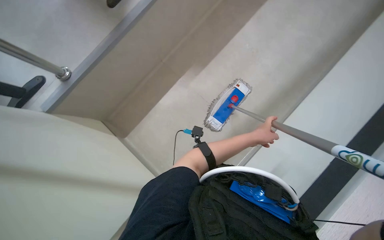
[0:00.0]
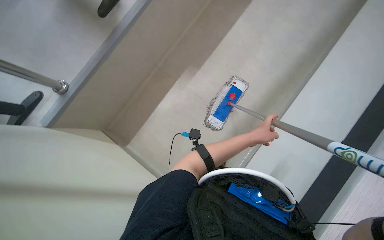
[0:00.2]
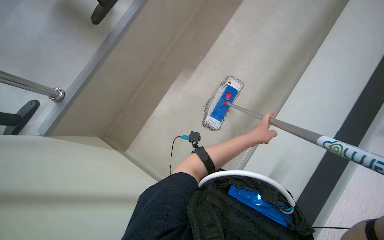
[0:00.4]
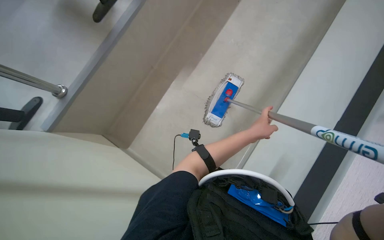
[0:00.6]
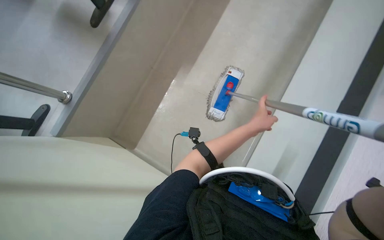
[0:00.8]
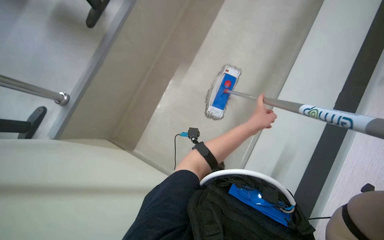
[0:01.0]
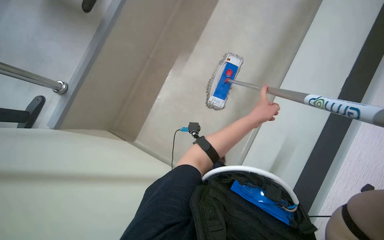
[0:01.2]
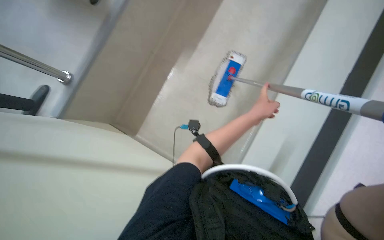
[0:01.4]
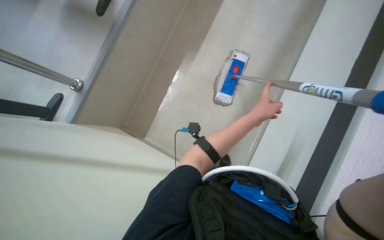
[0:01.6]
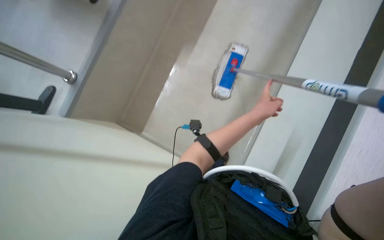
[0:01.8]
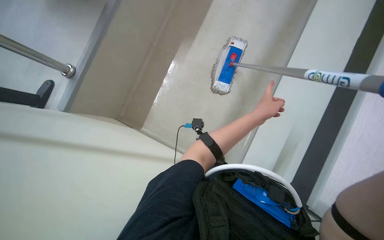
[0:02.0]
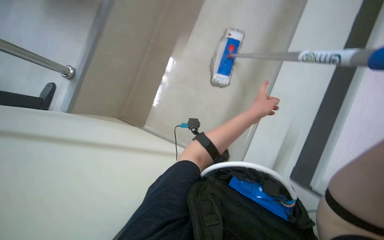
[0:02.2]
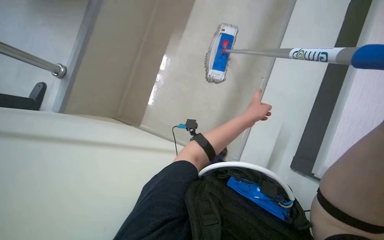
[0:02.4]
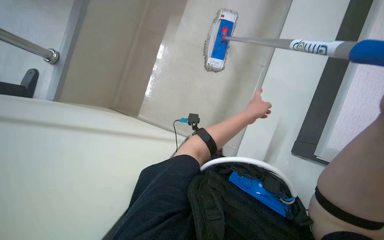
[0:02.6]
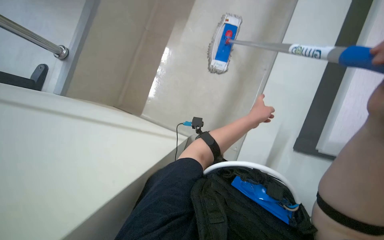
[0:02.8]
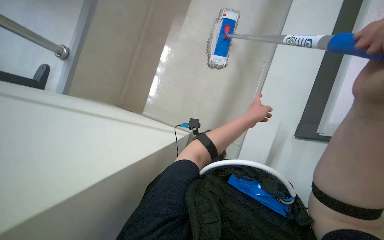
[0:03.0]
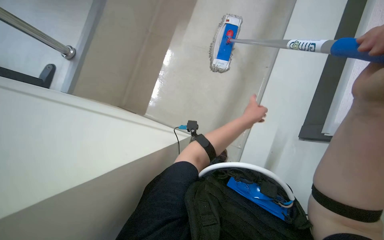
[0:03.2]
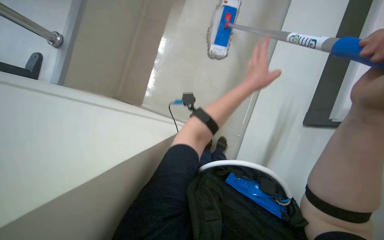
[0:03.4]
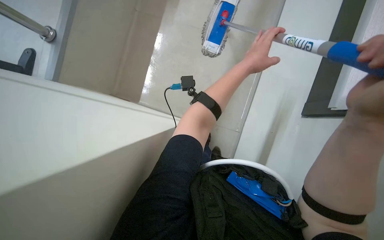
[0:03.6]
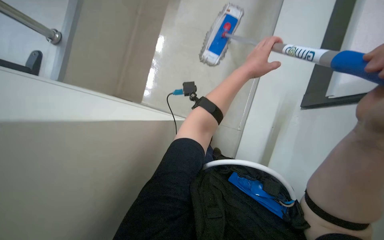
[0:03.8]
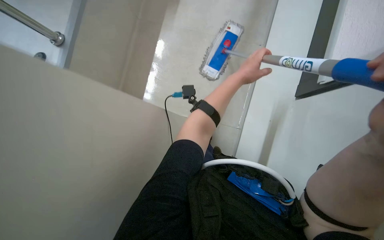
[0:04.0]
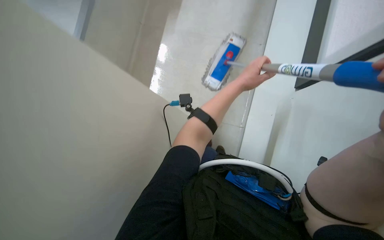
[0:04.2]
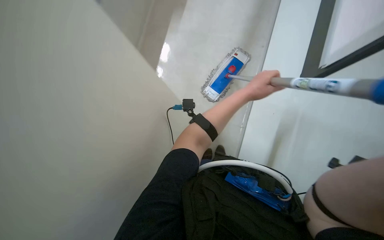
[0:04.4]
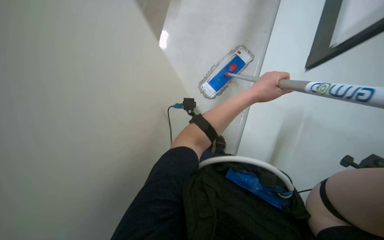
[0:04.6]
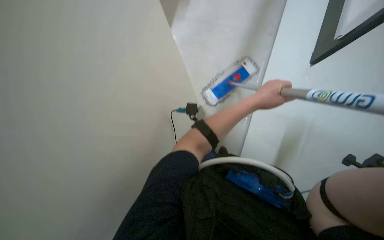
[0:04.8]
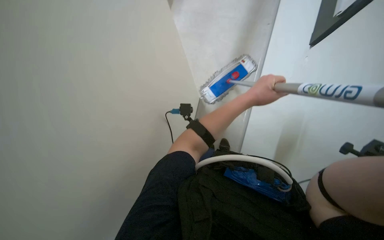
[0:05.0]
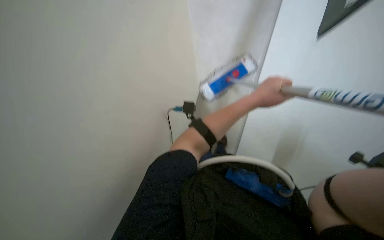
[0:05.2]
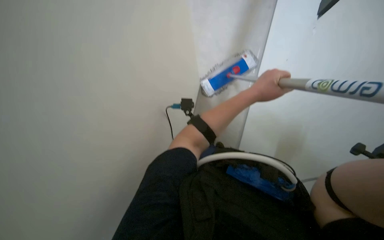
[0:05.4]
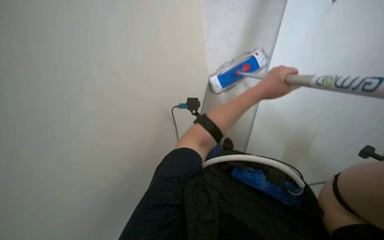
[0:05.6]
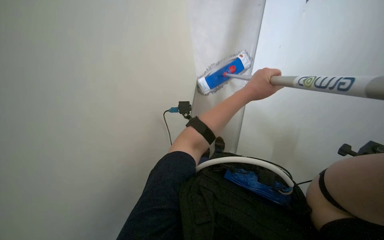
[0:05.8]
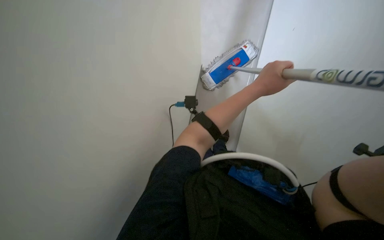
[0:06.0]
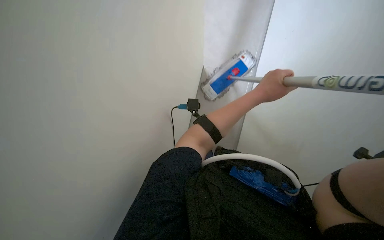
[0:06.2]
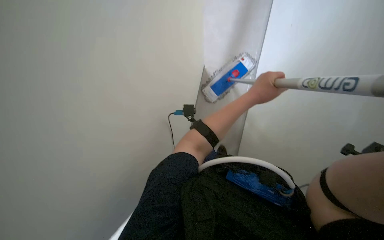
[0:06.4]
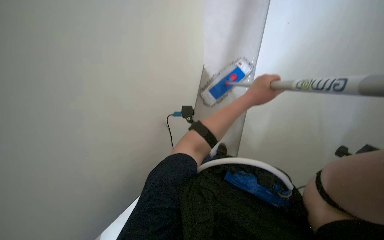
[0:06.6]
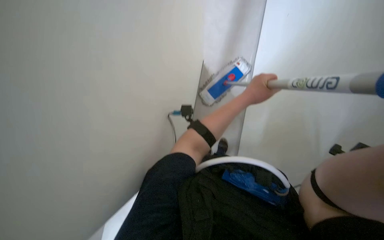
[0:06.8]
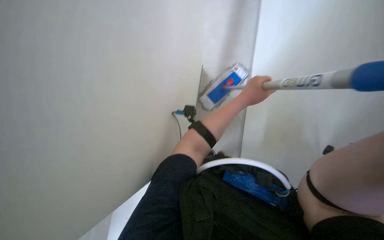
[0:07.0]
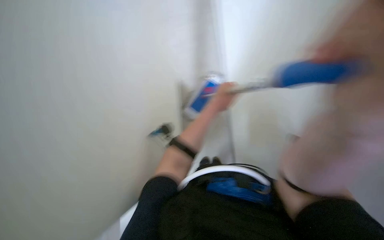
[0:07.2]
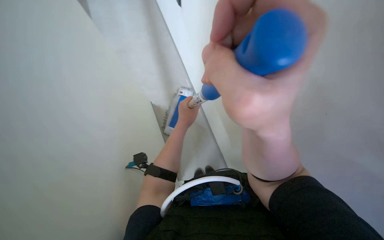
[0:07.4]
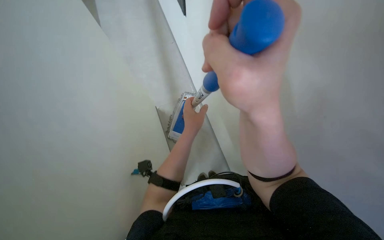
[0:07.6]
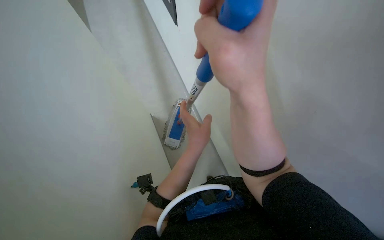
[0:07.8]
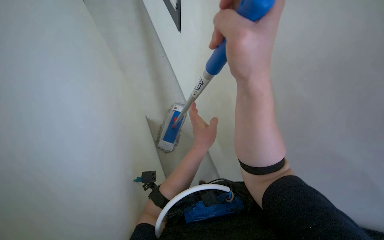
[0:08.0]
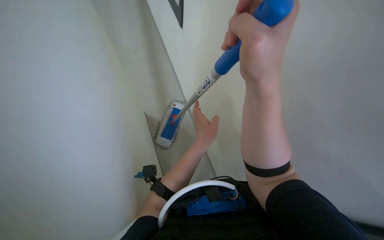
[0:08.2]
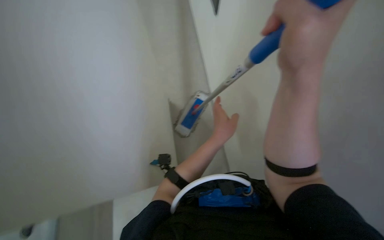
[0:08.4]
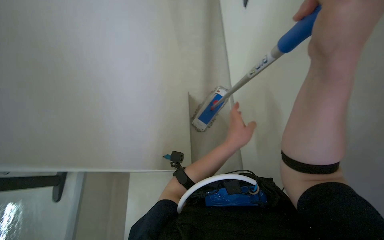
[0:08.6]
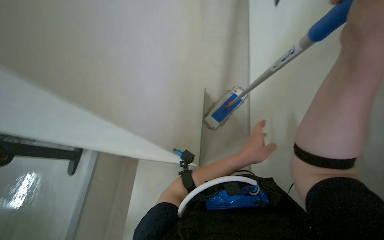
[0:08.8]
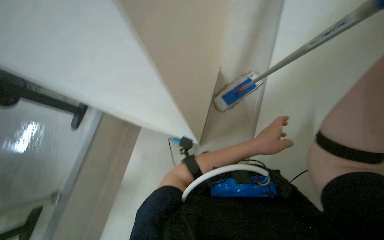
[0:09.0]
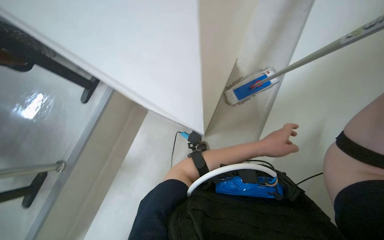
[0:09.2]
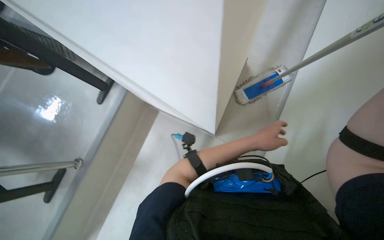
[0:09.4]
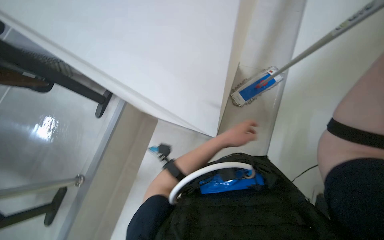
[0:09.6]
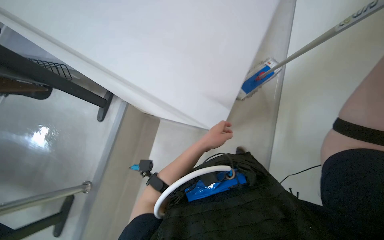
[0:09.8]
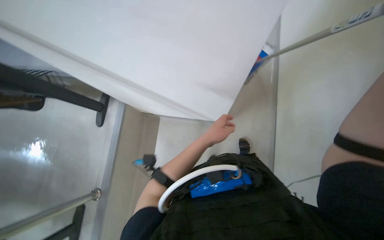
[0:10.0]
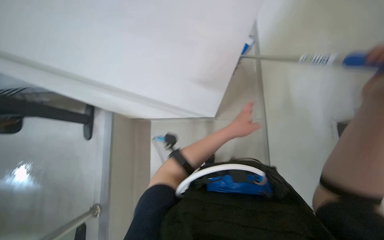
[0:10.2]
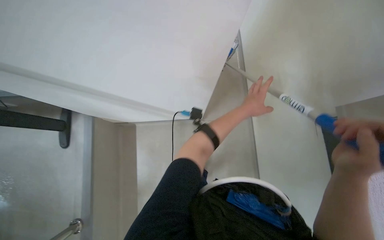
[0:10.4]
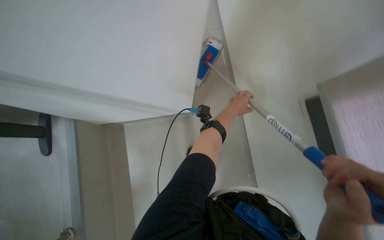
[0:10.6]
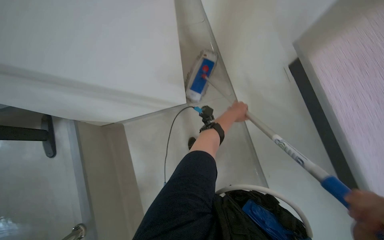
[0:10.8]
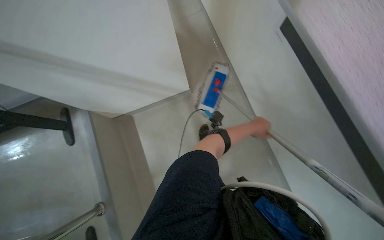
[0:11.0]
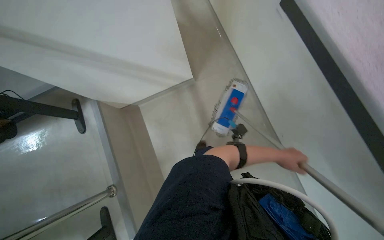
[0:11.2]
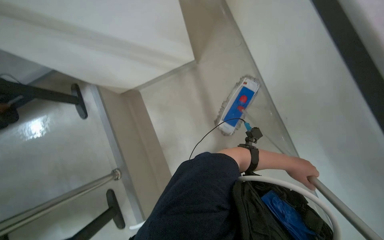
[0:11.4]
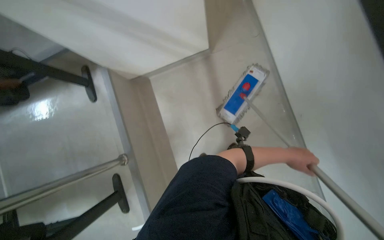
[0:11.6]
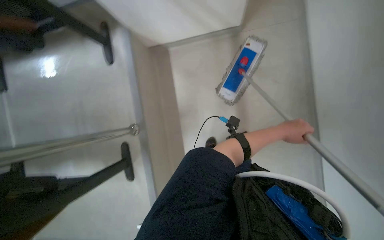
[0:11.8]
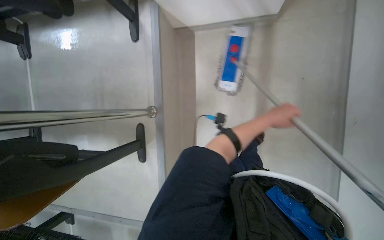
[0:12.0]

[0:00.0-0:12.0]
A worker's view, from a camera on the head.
Job: wiping surfaces.
The whole recording: Mopping wall. The worker mops the wall with a long-handled mop.
0:01.6 to 0:03.0: The wearer looks some 15 degrees further downward.
0:03.0 to 0:04.4: The left hand shifts approximately 15 cm up the picture.
0:04.4 to 0:06.0: The left hand is displaced nearer to the camera by approximately 10 cm.
0:06.0 to 0:07.6: The left hand goes roughly 15 cm to the left.
0:07.6 to 0:09.0: The wearer looks some 30 degrees further to the left.
0:09.0 to 0:10.4: The left hand moves farther from the camera, about 15 cm, and moves about 10 cm to the left and comes back.

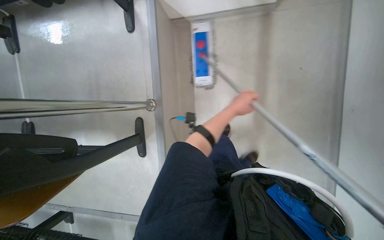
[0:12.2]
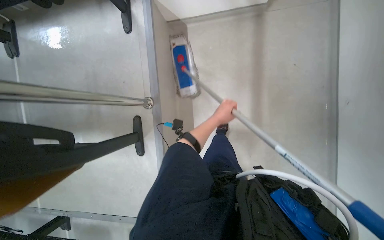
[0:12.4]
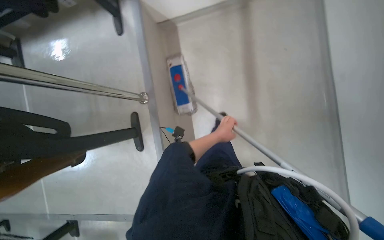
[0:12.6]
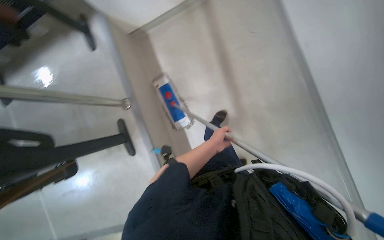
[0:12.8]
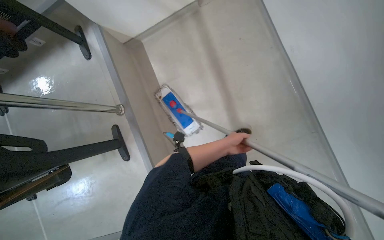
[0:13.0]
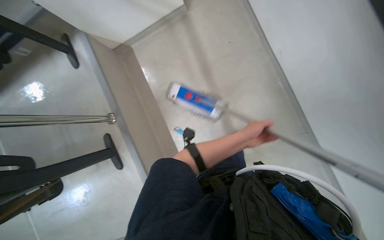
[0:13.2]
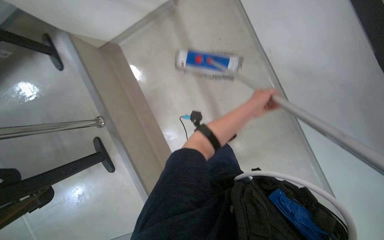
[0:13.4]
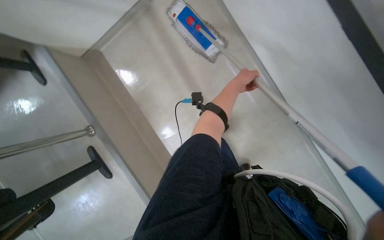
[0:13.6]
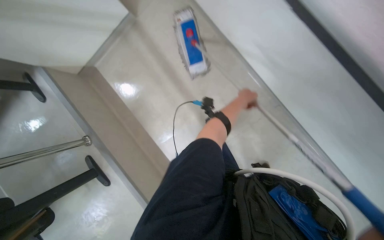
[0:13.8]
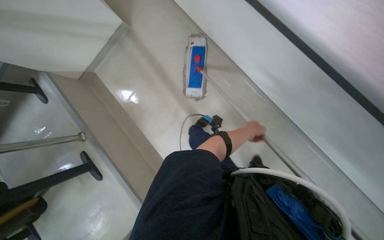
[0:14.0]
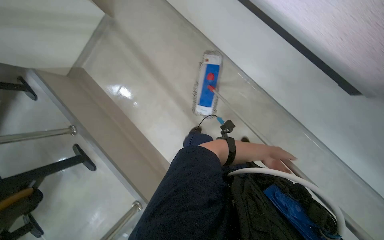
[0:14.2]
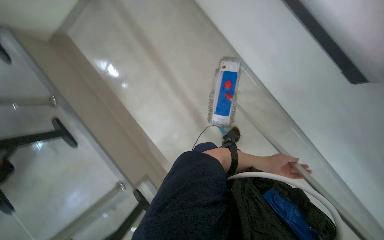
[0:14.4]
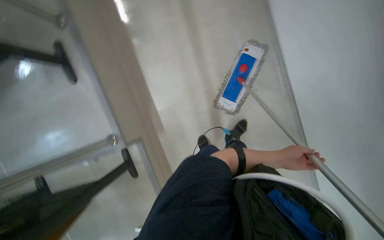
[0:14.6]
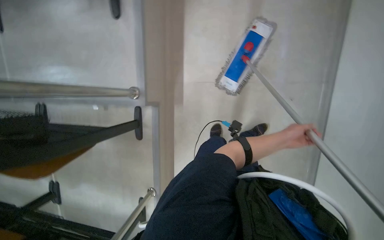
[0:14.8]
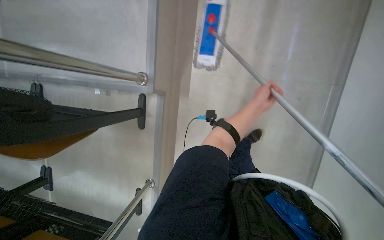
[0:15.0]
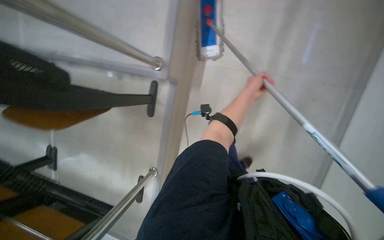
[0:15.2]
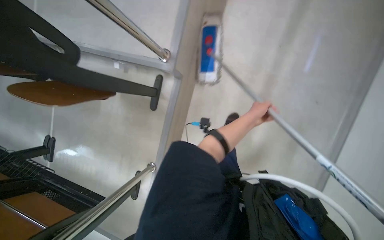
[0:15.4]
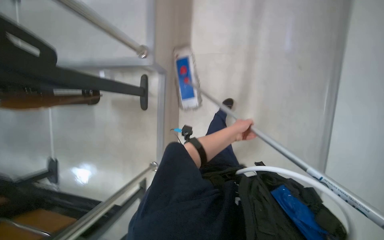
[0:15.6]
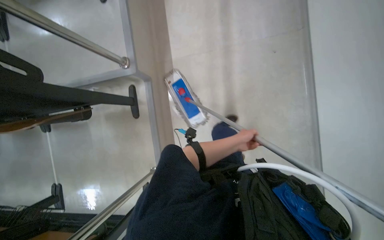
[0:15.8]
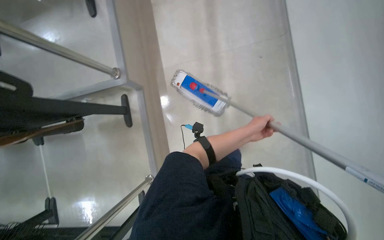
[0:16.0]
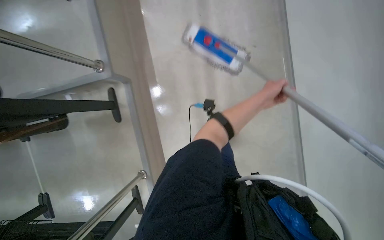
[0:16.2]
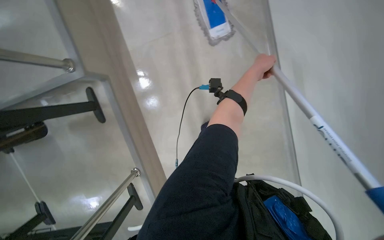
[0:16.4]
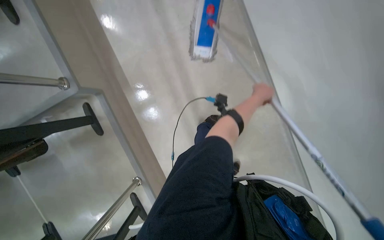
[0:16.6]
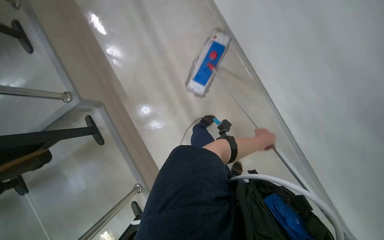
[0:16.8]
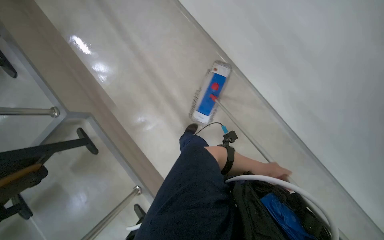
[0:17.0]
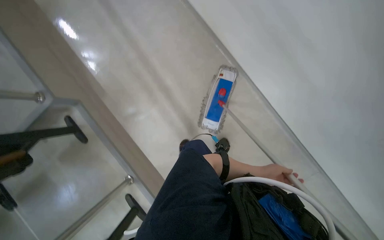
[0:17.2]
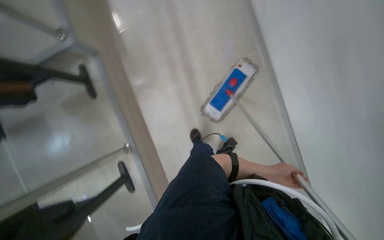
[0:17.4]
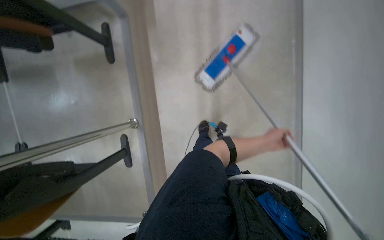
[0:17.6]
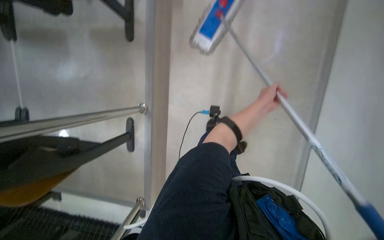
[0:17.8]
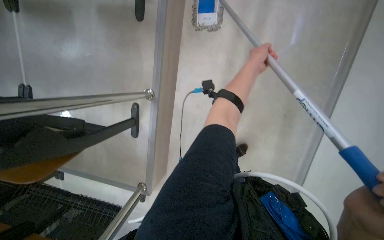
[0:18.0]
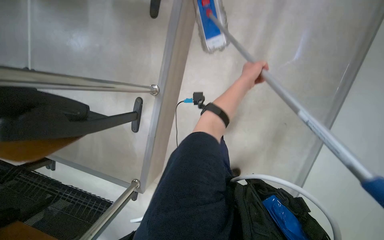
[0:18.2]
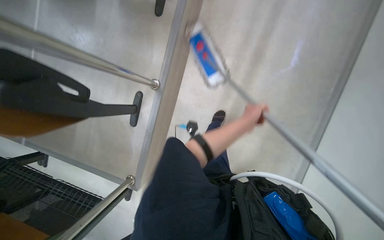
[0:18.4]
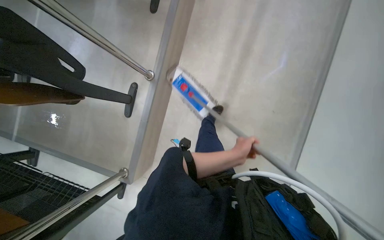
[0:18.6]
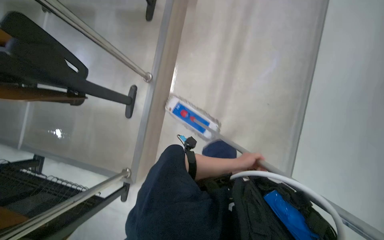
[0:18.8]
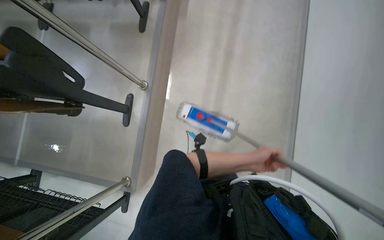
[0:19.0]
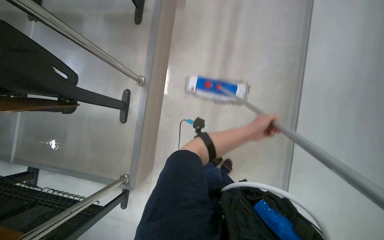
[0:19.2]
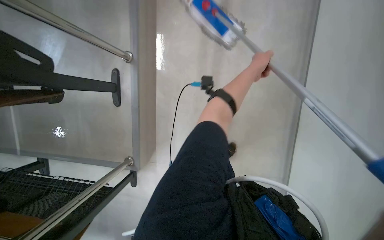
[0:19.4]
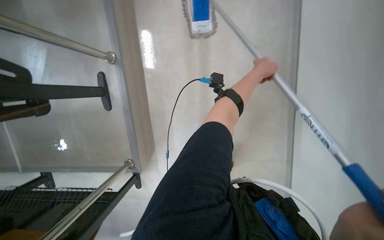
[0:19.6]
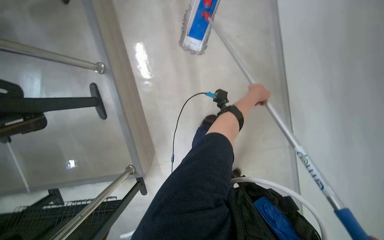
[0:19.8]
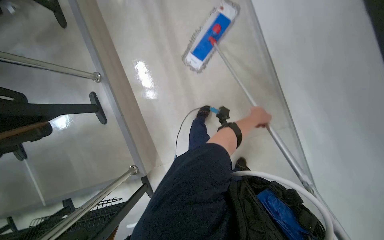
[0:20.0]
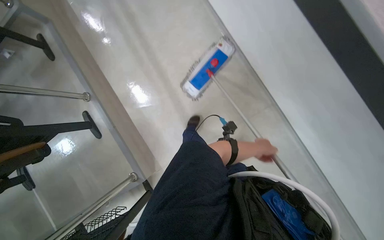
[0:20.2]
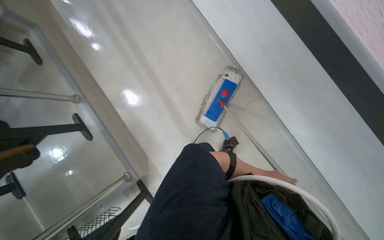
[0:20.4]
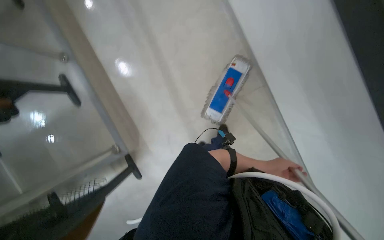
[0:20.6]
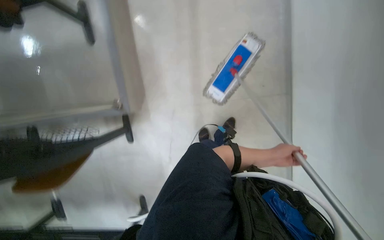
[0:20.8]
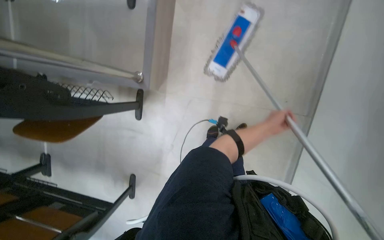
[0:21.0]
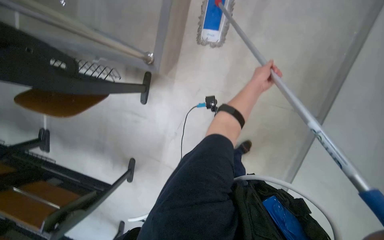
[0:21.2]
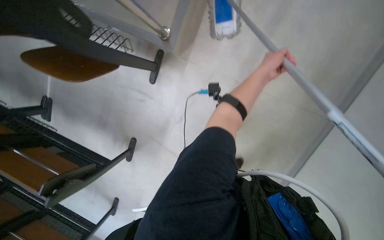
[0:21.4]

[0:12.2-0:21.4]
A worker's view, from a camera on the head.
Job: wiping surfaces.
The whole recording: Mopping wall. The worker mops the wall with a long-handled mop.
0:12.2 to 0:13.8: The camera is carried to the right, about 60 cm. The scene turns roughly 30 degrees counterclockwise in the picture.
0:13.8 to 0:15.2: The wearer moves about 70 cm.
0:16.8 to 0:18.4: The camera travels some 60 cm. The scene turns approximately 40 degrees clockwise in the picture.
0:18.4 to 0:19.8: The left hand moves up and down the picture over approximately 35 cm, changing direction 2 times.
